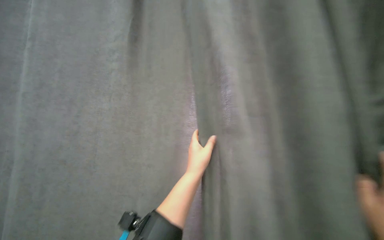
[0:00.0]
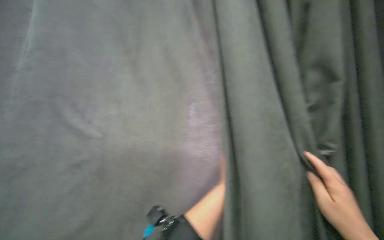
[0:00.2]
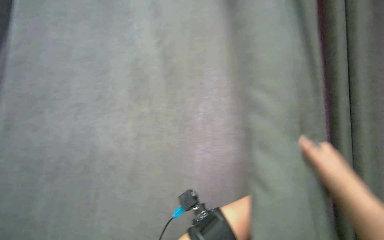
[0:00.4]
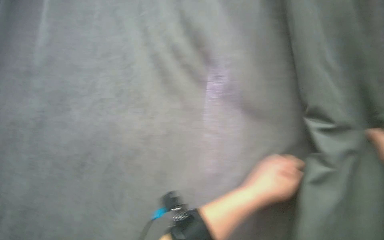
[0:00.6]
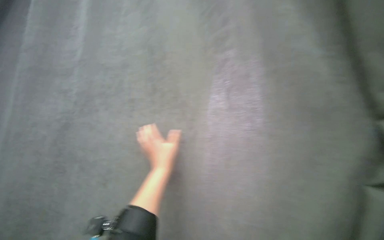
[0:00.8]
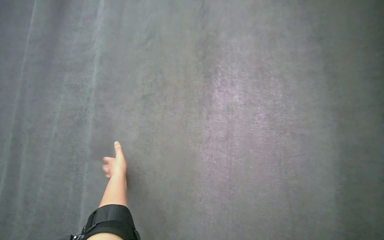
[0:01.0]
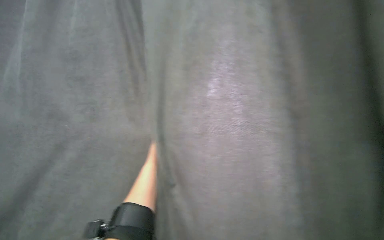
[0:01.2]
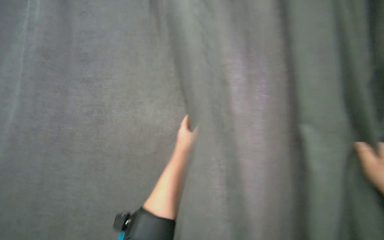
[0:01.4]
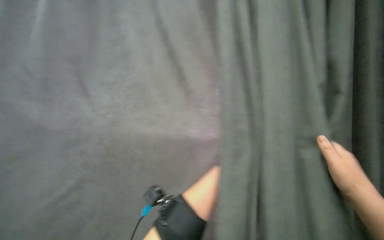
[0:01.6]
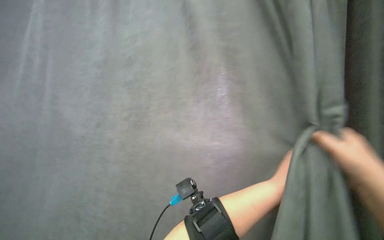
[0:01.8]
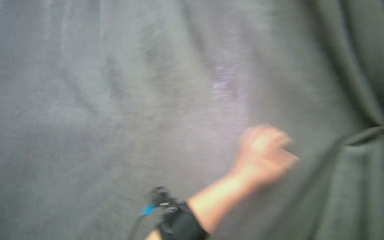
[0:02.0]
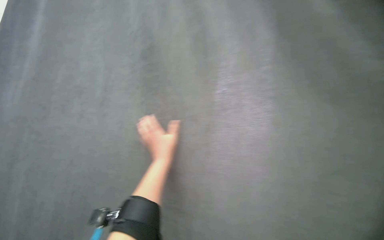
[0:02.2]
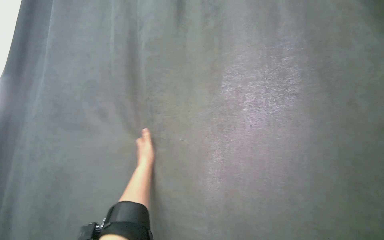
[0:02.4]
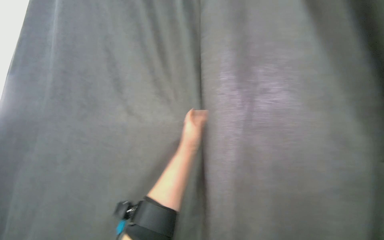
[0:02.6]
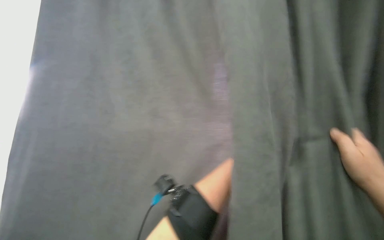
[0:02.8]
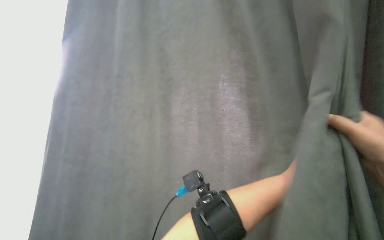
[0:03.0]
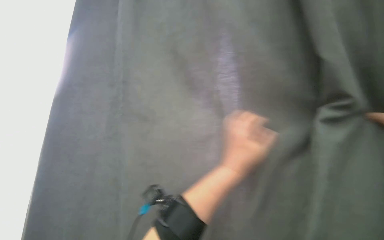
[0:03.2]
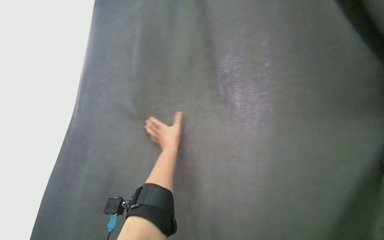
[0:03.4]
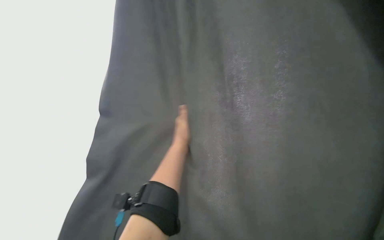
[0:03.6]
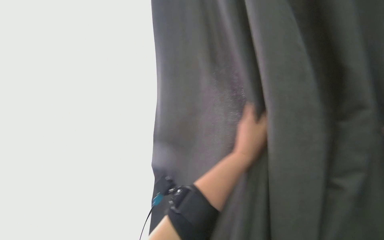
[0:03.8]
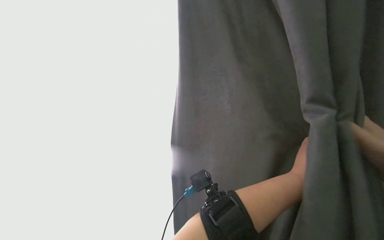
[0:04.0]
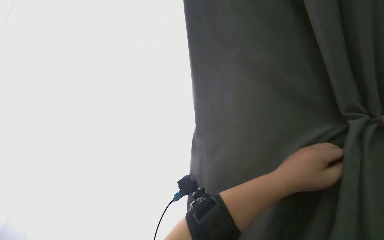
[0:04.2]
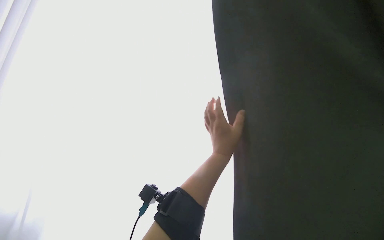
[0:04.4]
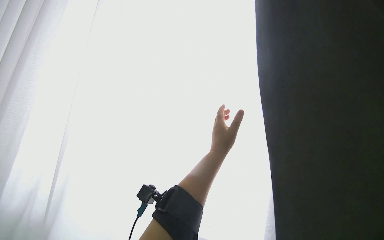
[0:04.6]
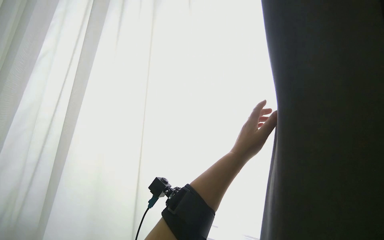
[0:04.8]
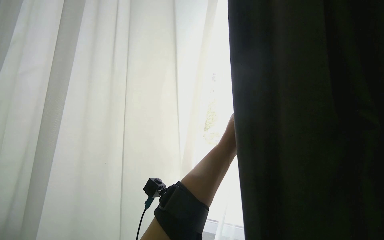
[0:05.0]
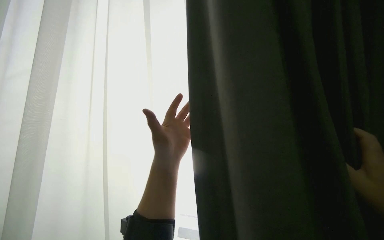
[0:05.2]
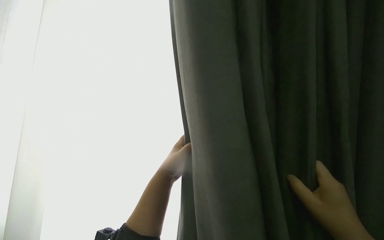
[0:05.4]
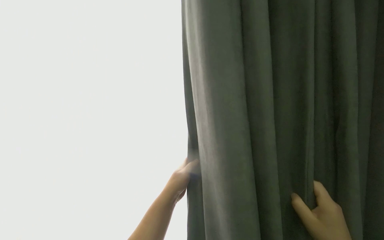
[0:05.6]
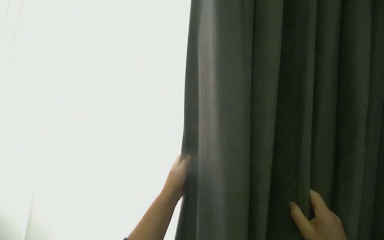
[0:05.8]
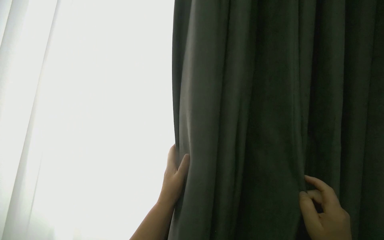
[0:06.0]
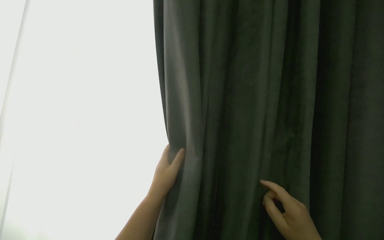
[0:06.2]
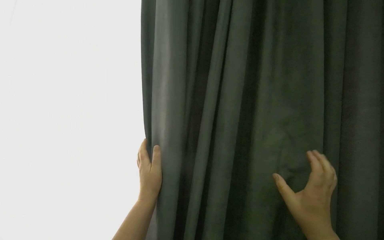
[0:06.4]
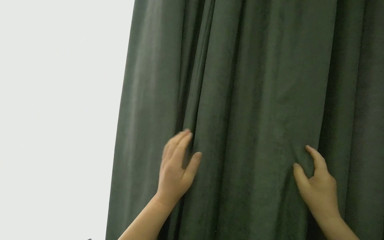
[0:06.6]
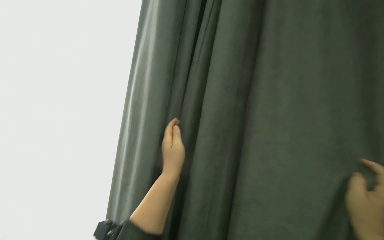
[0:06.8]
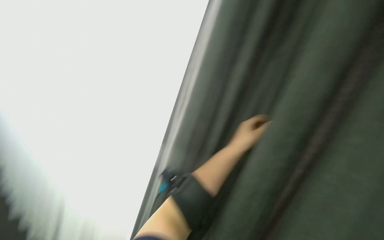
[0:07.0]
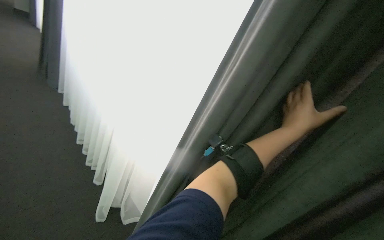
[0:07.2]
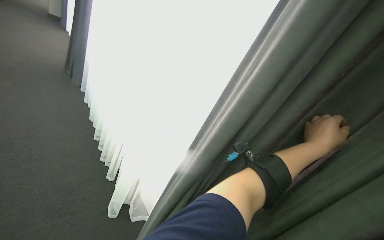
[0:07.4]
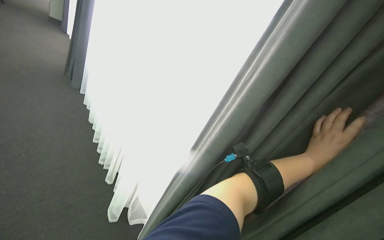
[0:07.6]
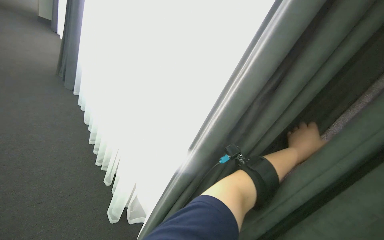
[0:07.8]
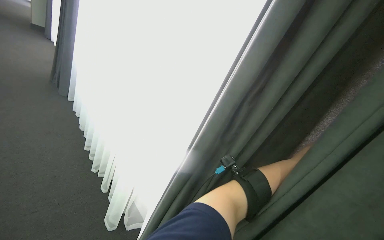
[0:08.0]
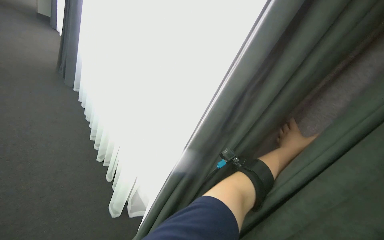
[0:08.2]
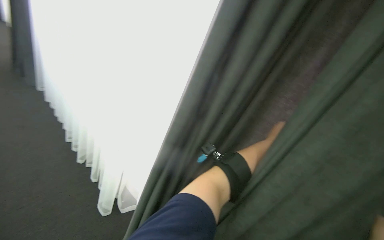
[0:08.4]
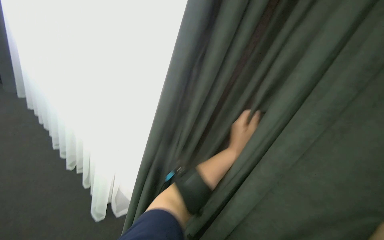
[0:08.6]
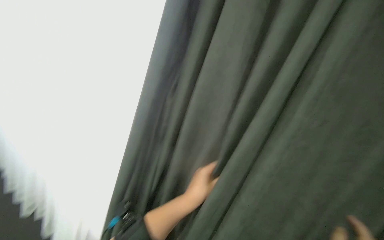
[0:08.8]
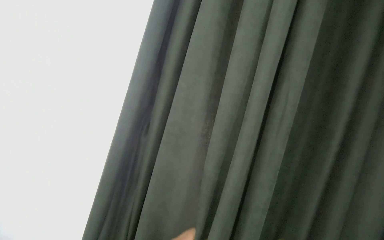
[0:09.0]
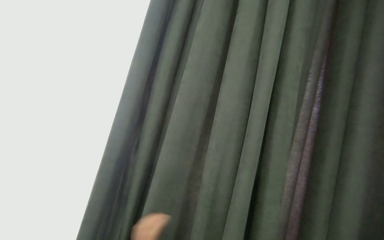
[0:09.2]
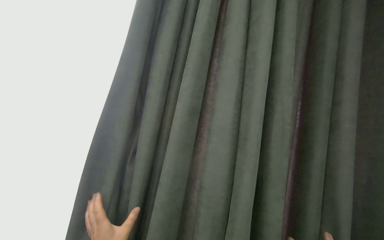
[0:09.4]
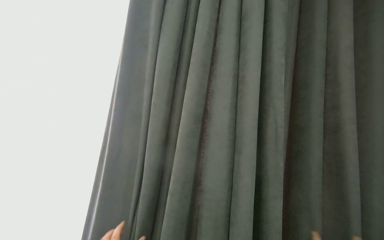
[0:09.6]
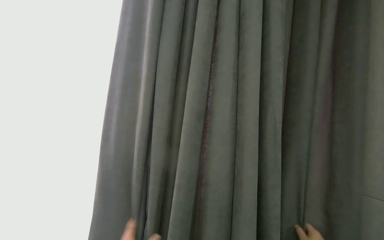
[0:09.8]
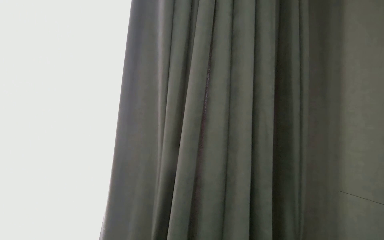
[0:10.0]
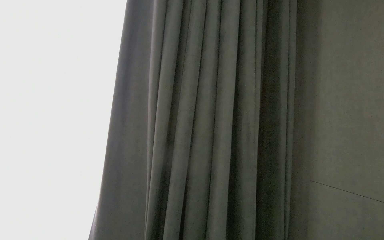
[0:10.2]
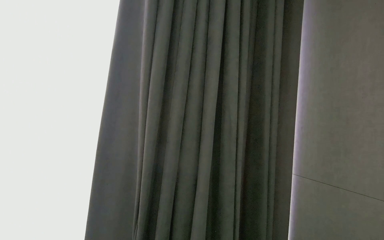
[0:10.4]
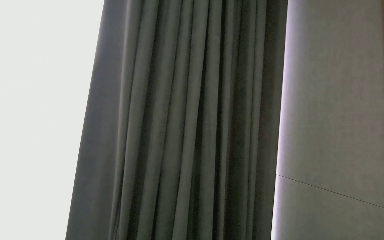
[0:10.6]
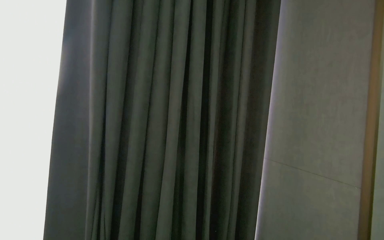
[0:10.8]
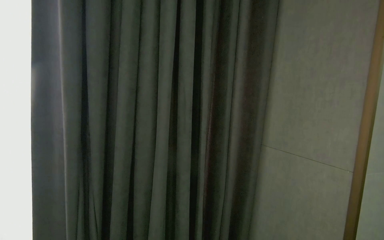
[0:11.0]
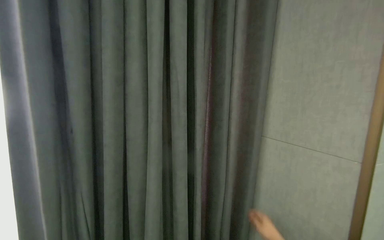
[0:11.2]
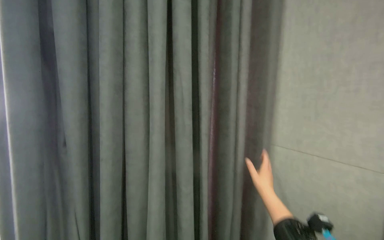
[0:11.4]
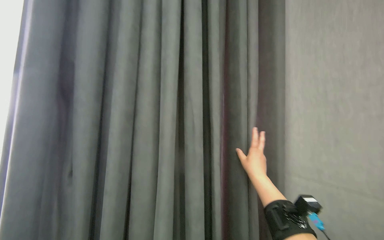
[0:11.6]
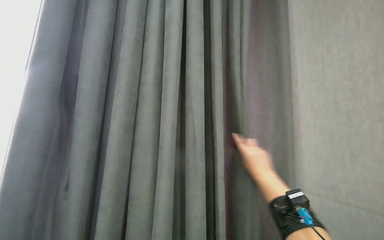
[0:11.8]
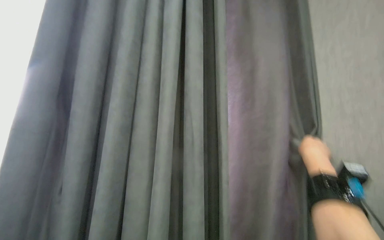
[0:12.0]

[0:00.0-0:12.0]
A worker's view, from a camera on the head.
Job: organizing items.
The whole recording: Pulling room curtains. The worker pulls and adjusts the grey and white curtains across the window.
0:01.6 to 0:03.0: The camera pitches downward, by about 20 degrees.
0:04.4 to 0:06.0: The left hand heads to the left and down the picture, covering roughly 20 cm.
0:06.0 to 0:07.6: The left hand moves to the right and up the picture, approximately 35 cm.
0:07.6 to 0:09.0: The head rotates roughly 20 degrees to the right.

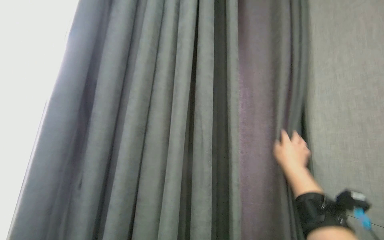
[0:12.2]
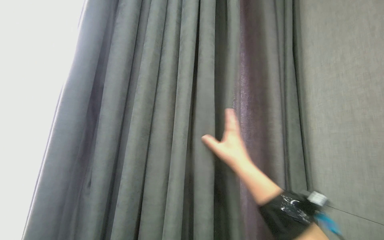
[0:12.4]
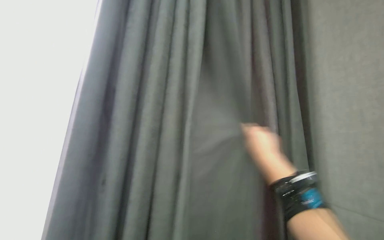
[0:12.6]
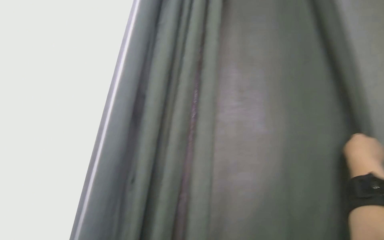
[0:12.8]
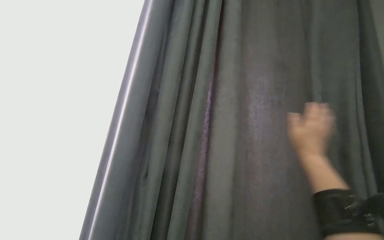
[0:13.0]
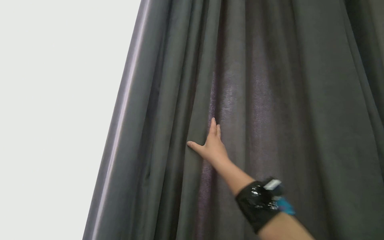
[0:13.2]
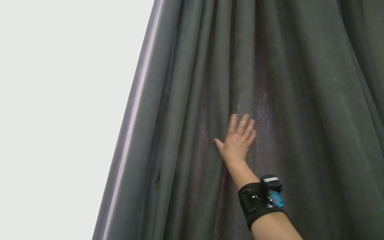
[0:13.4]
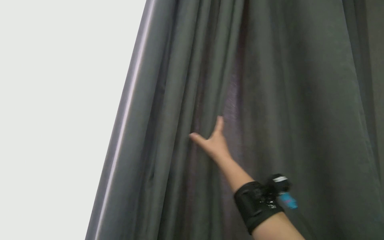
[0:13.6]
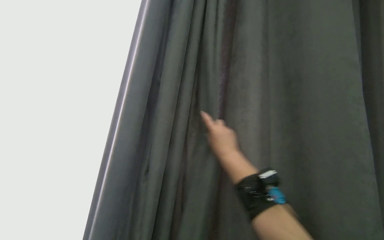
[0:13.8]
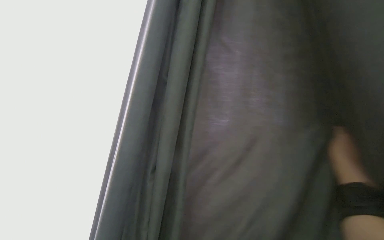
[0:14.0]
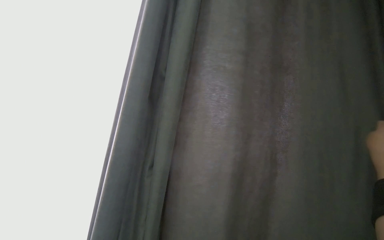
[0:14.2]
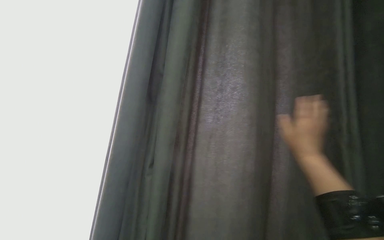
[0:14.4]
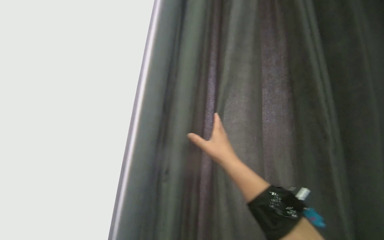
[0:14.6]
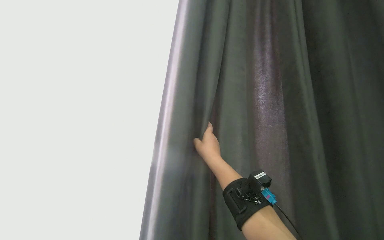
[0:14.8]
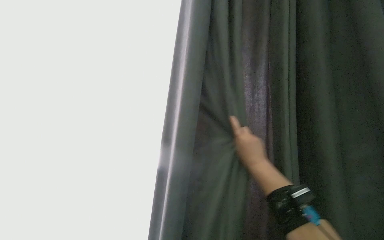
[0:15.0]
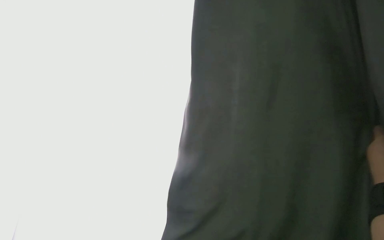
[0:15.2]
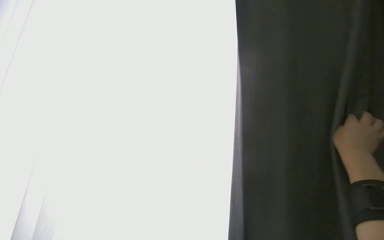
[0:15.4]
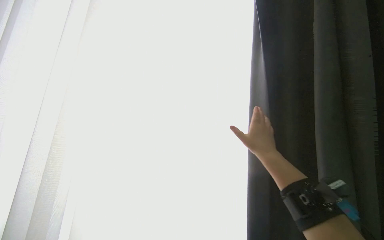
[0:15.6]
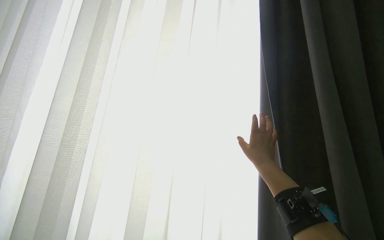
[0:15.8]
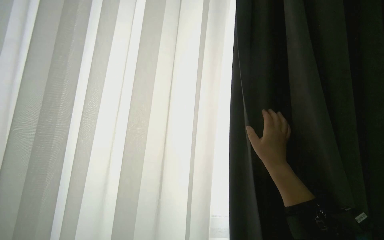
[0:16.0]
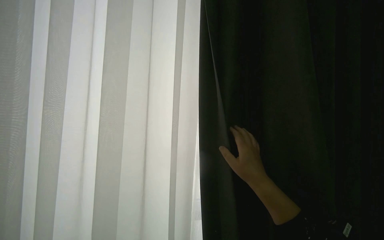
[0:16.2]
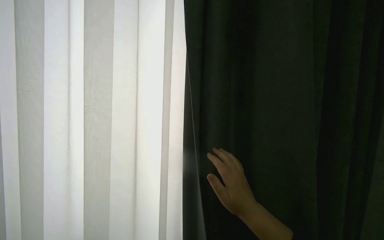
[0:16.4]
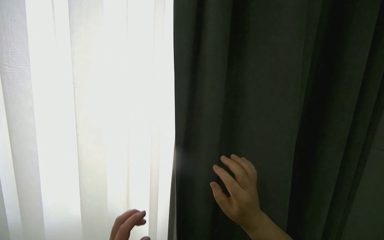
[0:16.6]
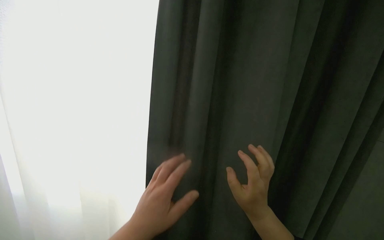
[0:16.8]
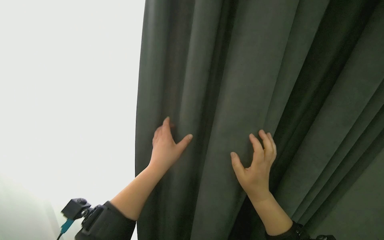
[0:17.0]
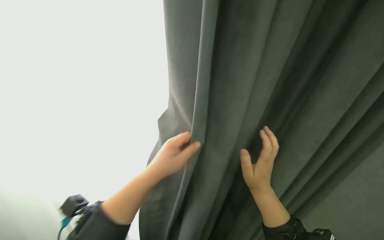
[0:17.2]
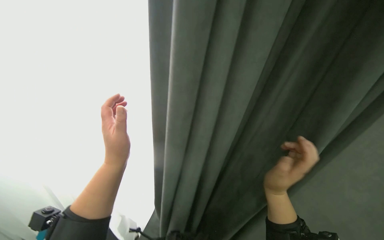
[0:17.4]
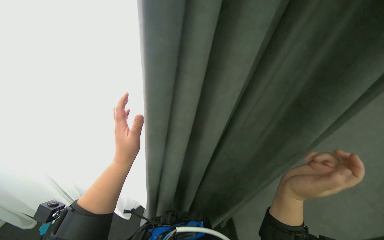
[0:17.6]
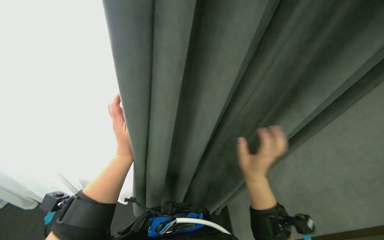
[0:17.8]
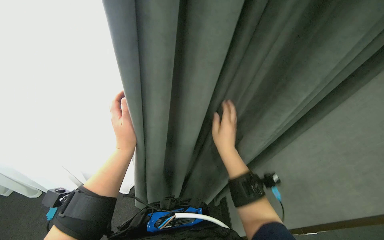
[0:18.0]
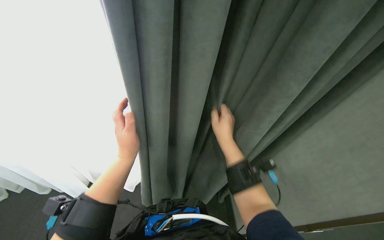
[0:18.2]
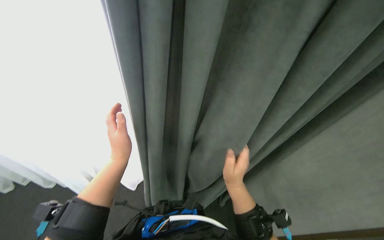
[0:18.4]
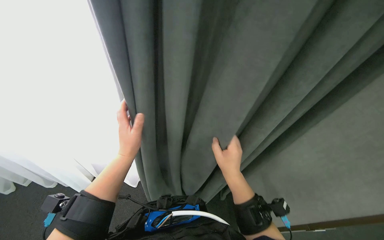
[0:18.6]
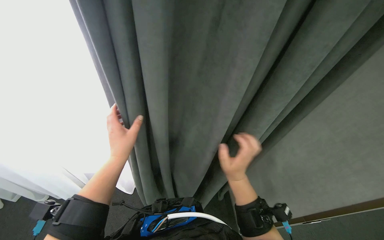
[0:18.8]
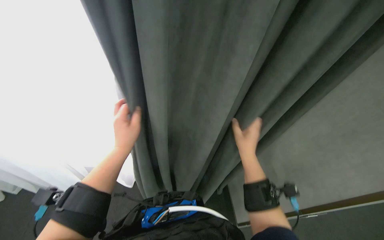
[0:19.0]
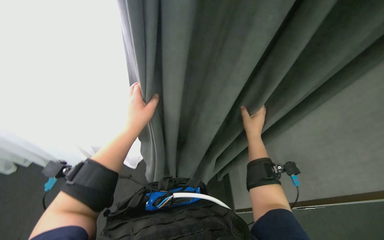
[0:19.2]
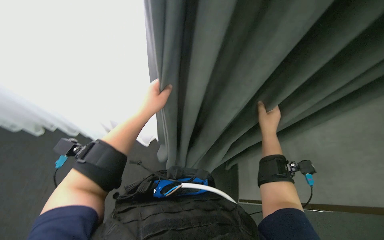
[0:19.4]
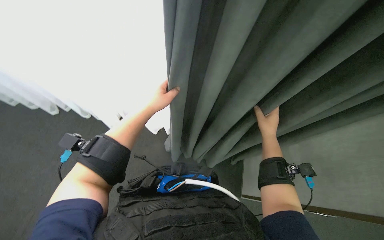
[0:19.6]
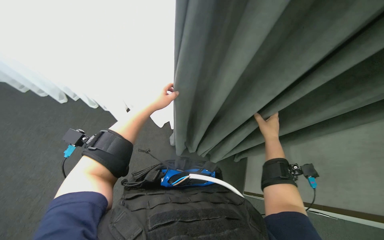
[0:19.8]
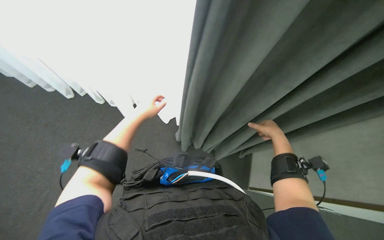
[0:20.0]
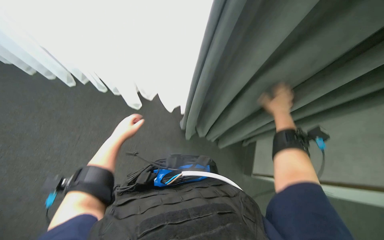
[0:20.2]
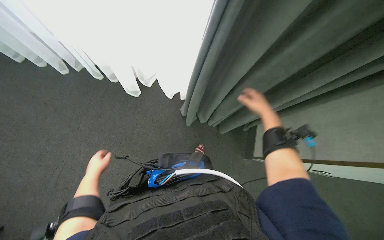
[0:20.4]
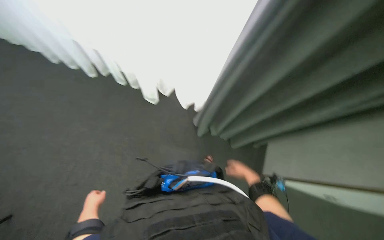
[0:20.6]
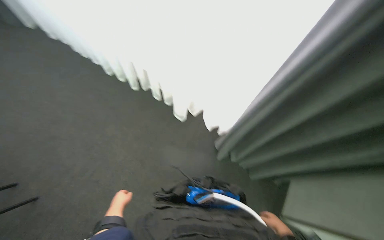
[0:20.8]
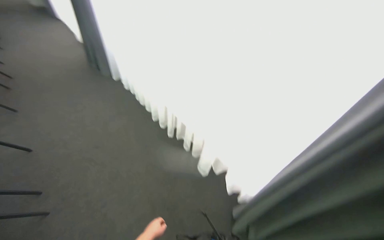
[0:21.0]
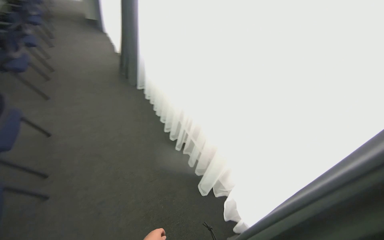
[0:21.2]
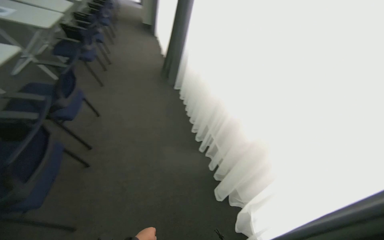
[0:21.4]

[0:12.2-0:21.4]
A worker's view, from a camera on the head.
Job: organizing items.
The whole recording: Pulling room curtains. The worker pulls and adjusts the grey and white curtains across the window.
0:13.8 to 0:15.2: The right hand swings left and right, approximately 40 cm each way, with 2 reversals.
0:15.2 to 0:16.8: The right hand goes about 35 cm to the left.
0:16.8 to 0:18.4: The right hand moves farther from the camera, about 15 cm, and travels up the picture and back again, roughly 15 cm each way.
0:18.4 to 0:19.8: The view tilts some 15 degrees downward. The left hand travels farther from the camera by some 20 cm, while the right hand heads farther from the camera and to the right, covering approximately 20 cm.
0:19.8 to 0:21.4: The head turns to the left by approximately 60 degrees. The wearer looks approximately 30 degrees further upward.